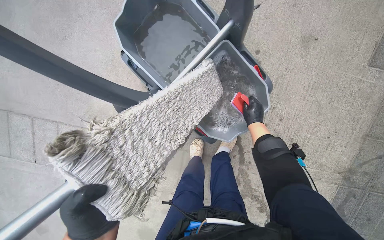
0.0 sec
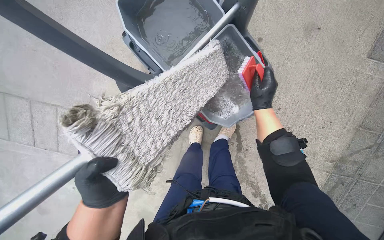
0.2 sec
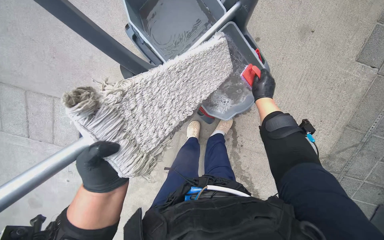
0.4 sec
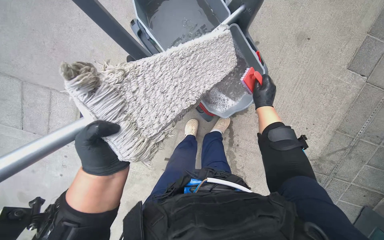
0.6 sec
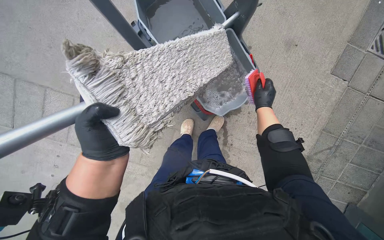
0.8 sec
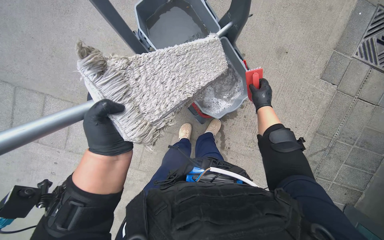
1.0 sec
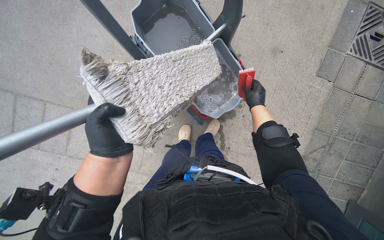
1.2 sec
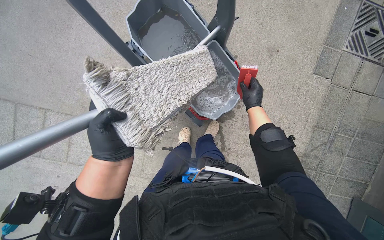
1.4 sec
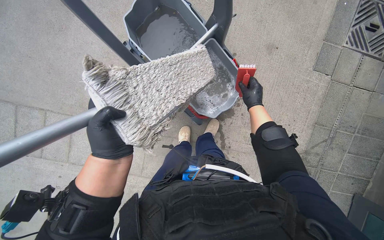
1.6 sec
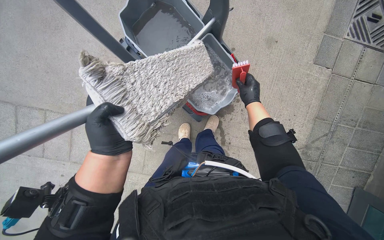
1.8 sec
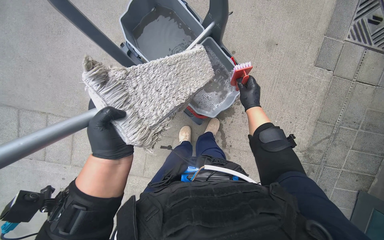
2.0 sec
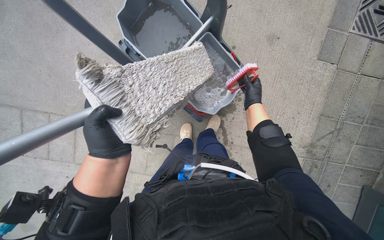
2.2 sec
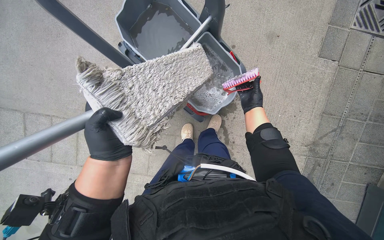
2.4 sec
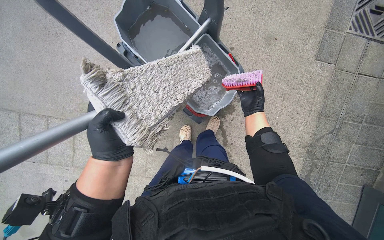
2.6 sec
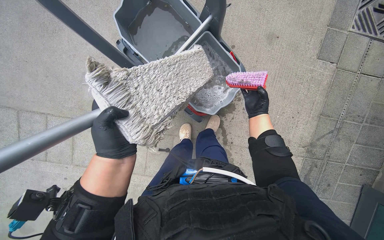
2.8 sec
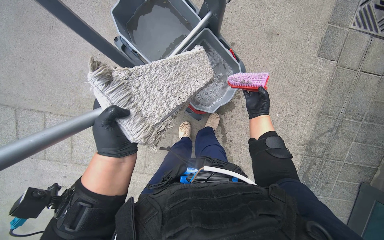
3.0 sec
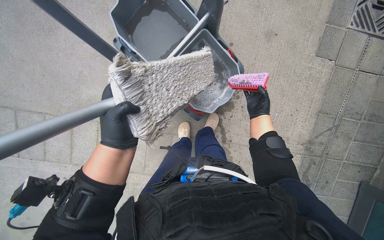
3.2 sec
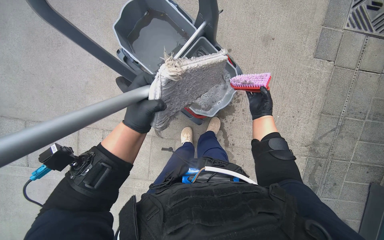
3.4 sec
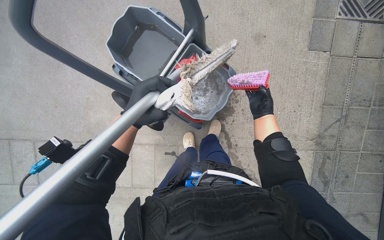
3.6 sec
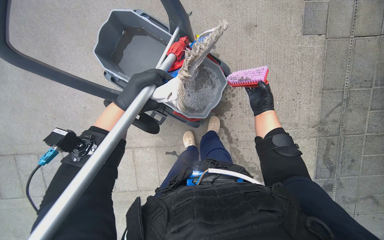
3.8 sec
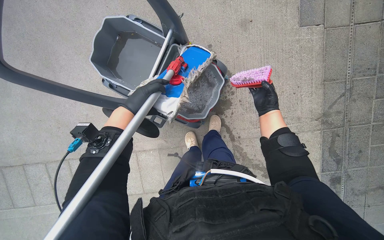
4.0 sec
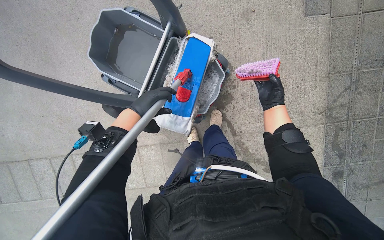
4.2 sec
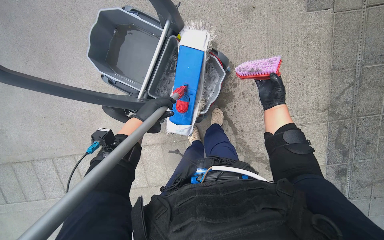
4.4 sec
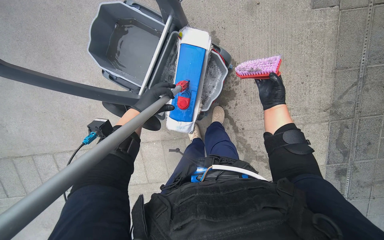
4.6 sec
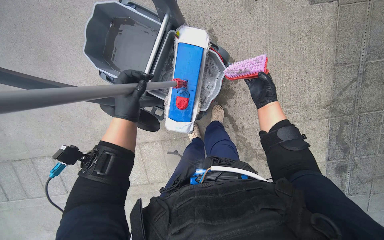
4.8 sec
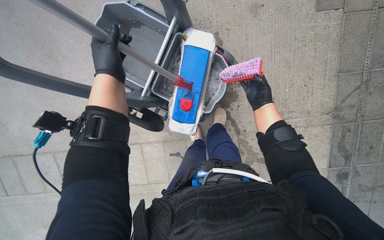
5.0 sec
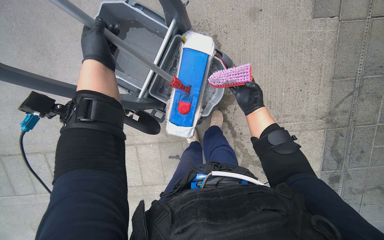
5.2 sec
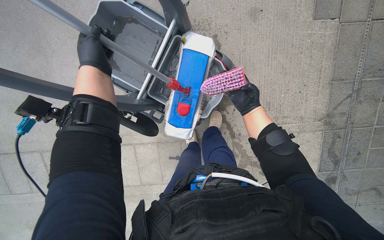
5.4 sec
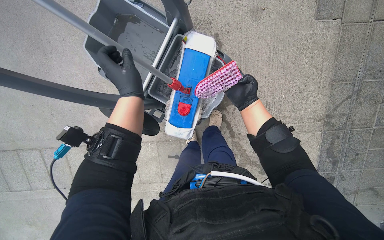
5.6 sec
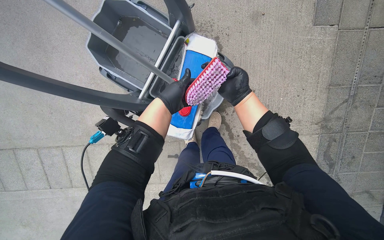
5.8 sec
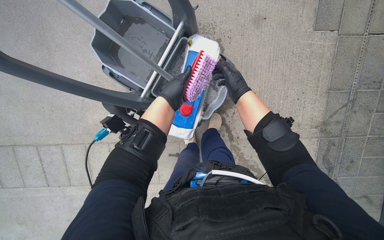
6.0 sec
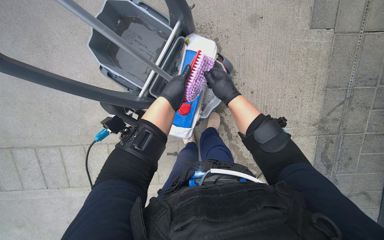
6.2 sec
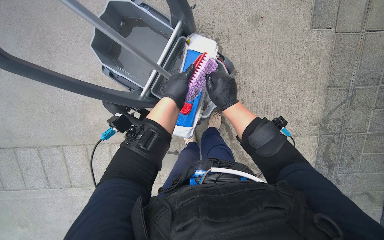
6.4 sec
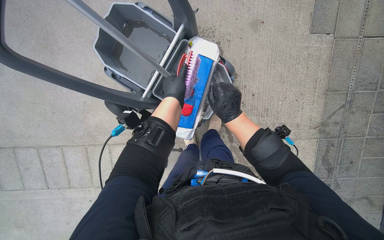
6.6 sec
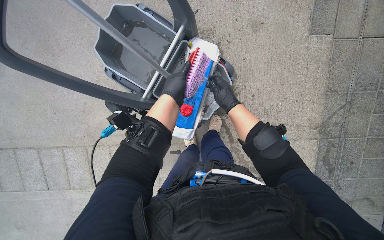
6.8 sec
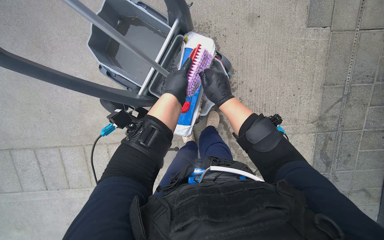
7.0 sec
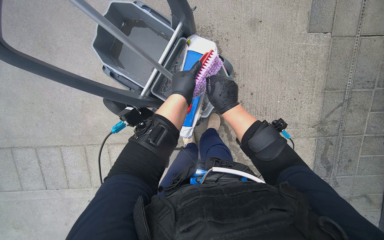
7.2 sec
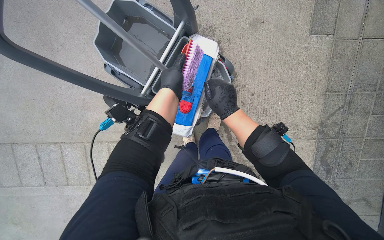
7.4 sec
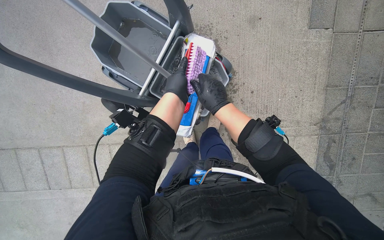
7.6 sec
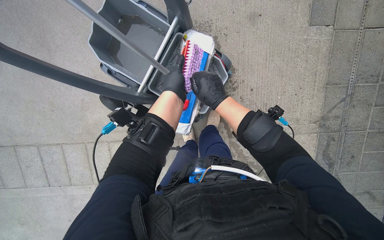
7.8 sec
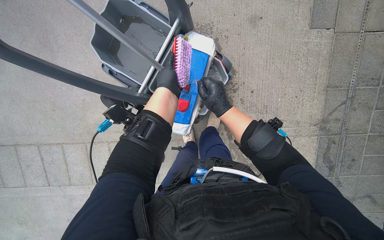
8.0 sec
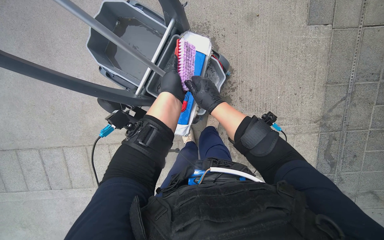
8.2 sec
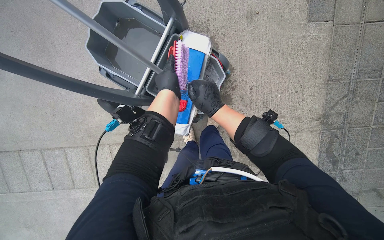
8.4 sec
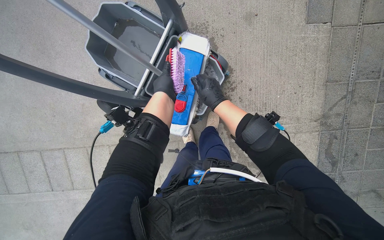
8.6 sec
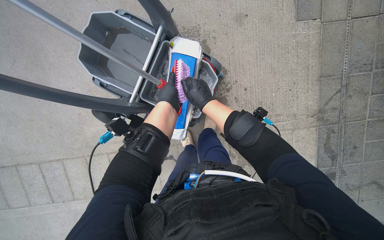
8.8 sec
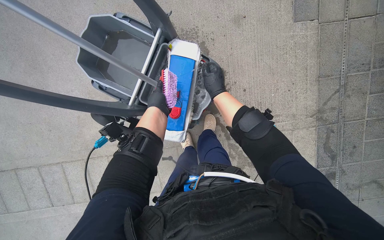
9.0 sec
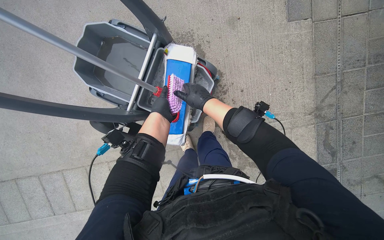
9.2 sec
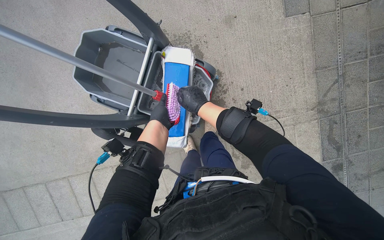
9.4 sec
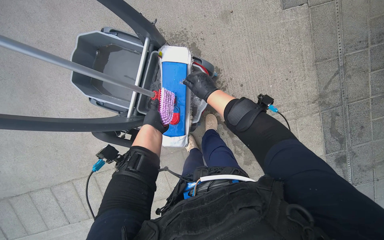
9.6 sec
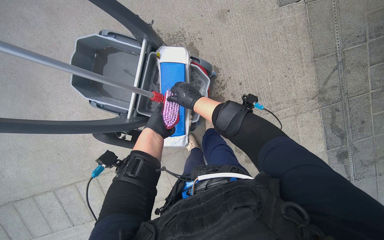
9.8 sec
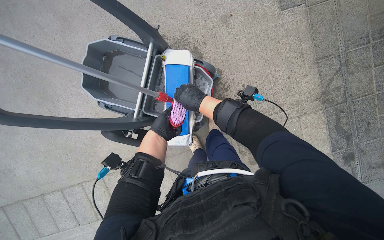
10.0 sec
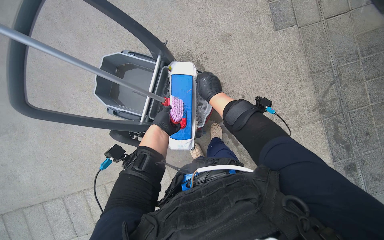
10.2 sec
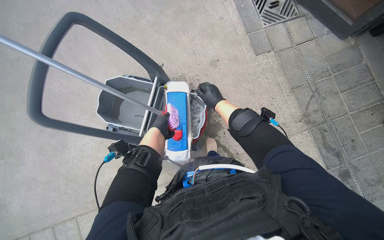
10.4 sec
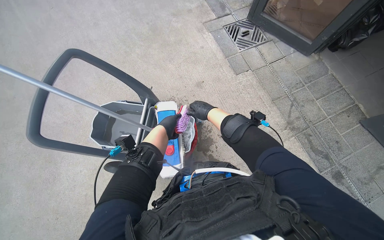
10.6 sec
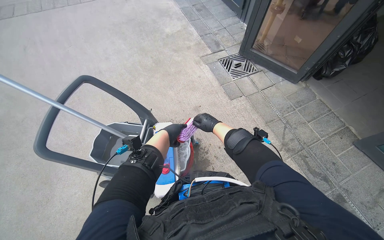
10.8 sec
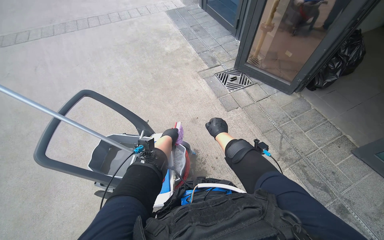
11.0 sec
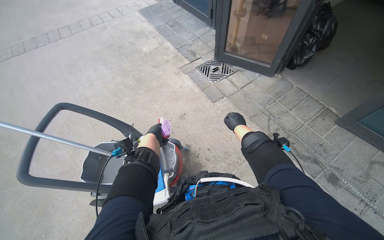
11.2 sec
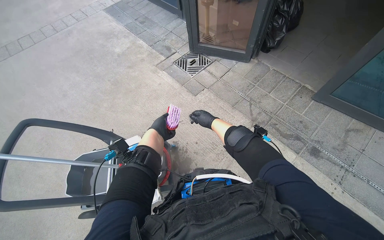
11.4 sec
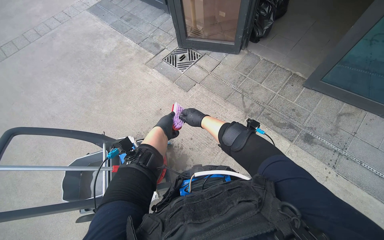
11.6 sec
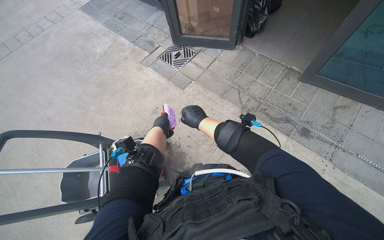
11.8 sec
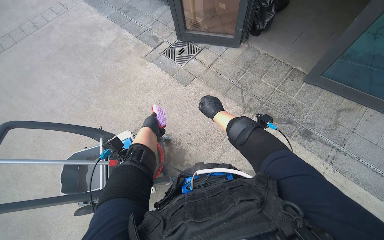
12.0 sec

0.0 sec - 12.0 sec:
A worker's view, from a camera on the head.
Job: preparing cleaning supplies.
The whole recording: Cleaning cleaning equipment. The worker wrings out the mop head, empties dirty water from buckets, and organizes the cleaning tools on the cart.
3.0 sec - 4.4 sec: The left hand shifts approximately 20 cm up the picture and farther from the camera.
4.4 sec - 6.0 sec: The right hand moves to the left, about 15 cm; the left hand heads to the right, covering roughly 10 cm.
6.0 sec - 7.6 sec: The right hand heads down the picture, covering about 10 cm.
7.6 sec - 9.0 sec: The hands work in one place, with small movements.
9.0 sec - 10.4 sec: The view tips upward by about 15 degrees.
10.4 sec - 12.0 sec: The head travels some 40 cm. The view tilts roughly 15 degrees upward. The scene rotates counterclockwise by some 30 degrees.

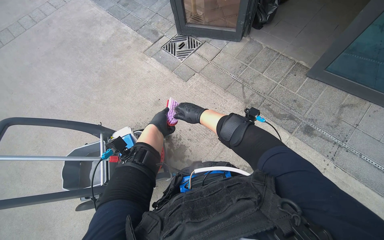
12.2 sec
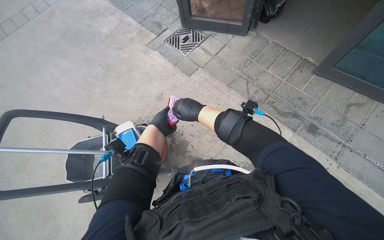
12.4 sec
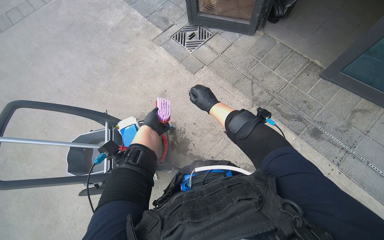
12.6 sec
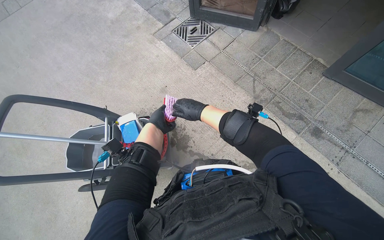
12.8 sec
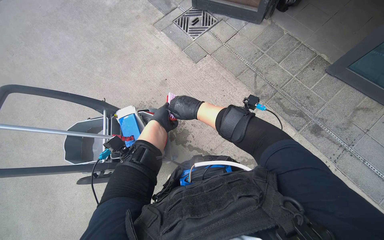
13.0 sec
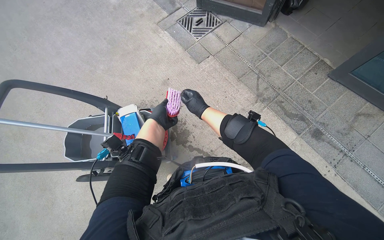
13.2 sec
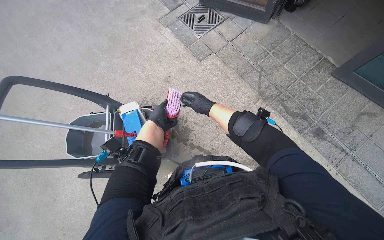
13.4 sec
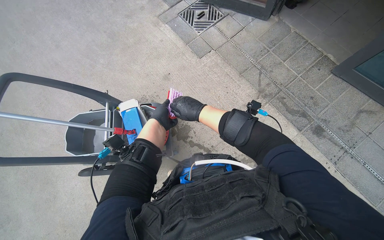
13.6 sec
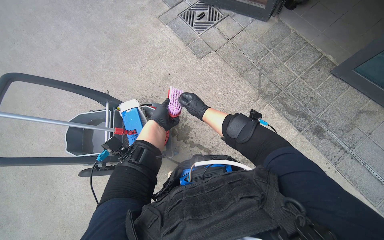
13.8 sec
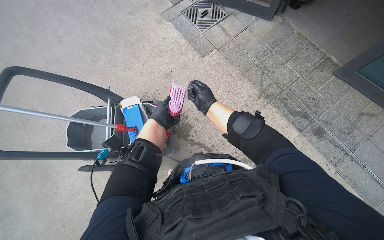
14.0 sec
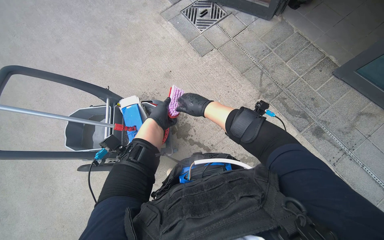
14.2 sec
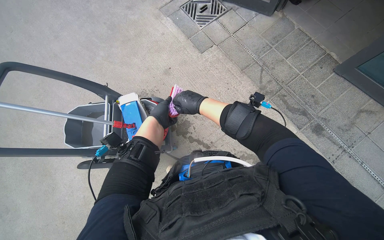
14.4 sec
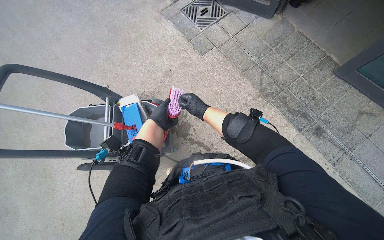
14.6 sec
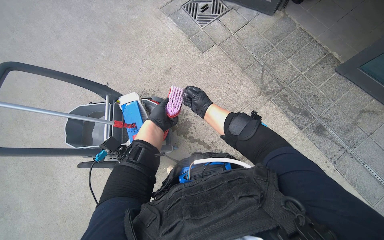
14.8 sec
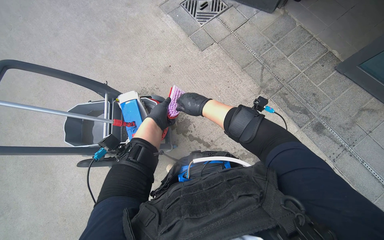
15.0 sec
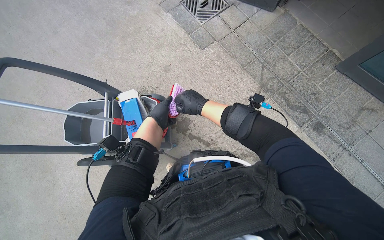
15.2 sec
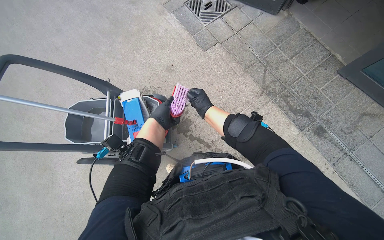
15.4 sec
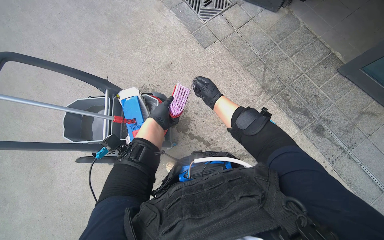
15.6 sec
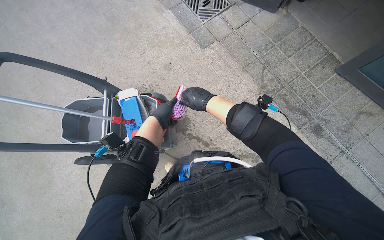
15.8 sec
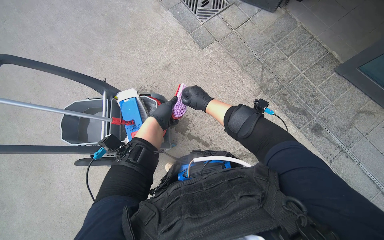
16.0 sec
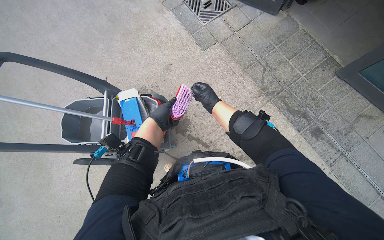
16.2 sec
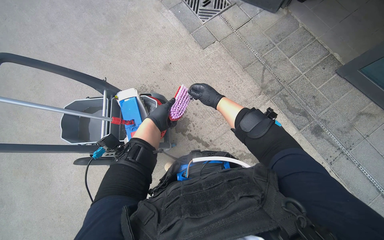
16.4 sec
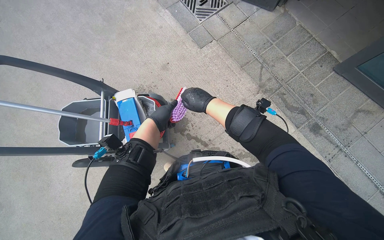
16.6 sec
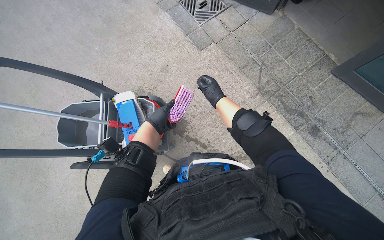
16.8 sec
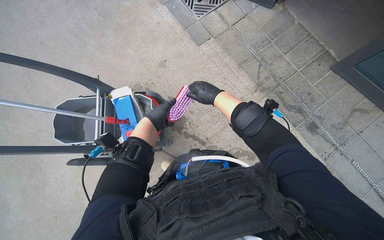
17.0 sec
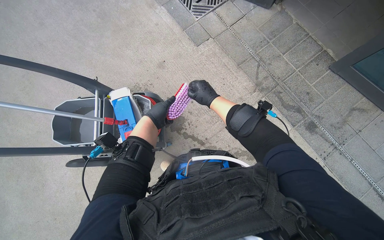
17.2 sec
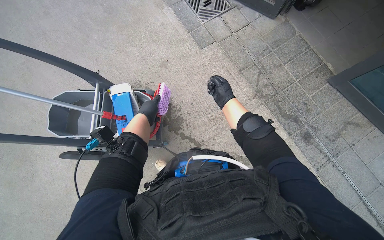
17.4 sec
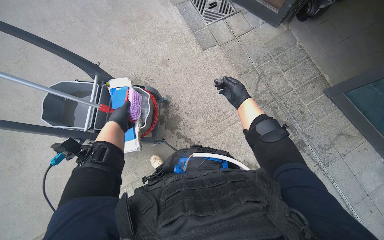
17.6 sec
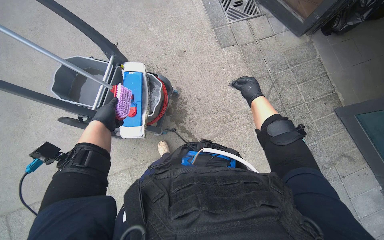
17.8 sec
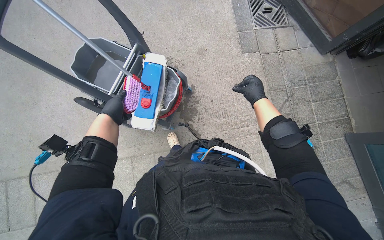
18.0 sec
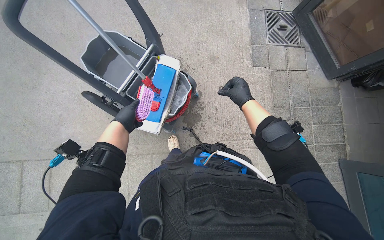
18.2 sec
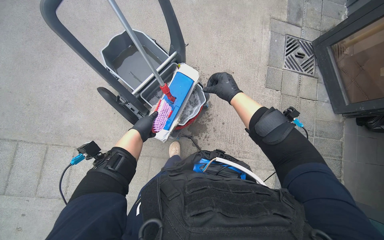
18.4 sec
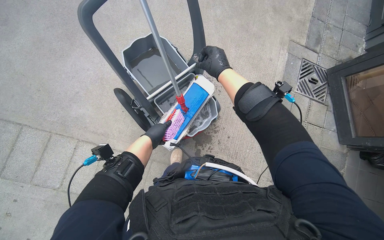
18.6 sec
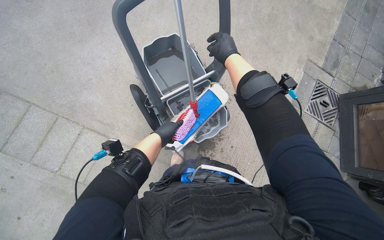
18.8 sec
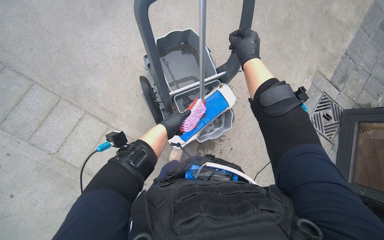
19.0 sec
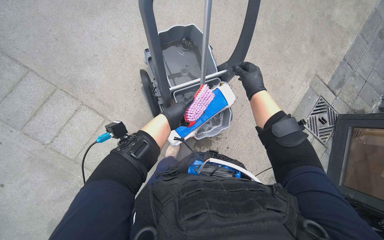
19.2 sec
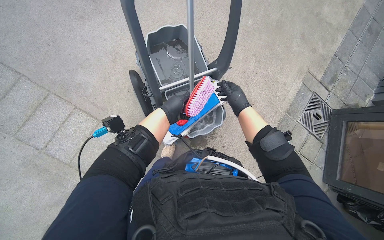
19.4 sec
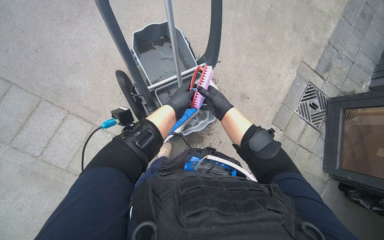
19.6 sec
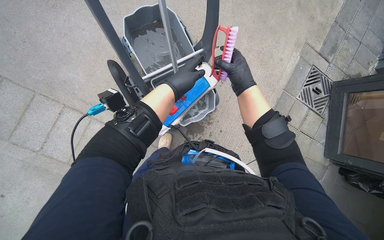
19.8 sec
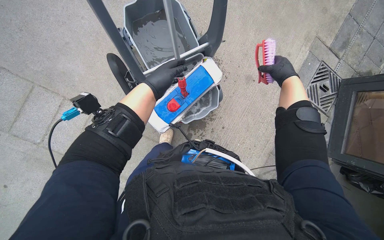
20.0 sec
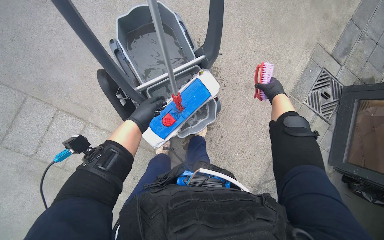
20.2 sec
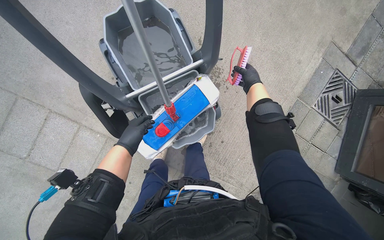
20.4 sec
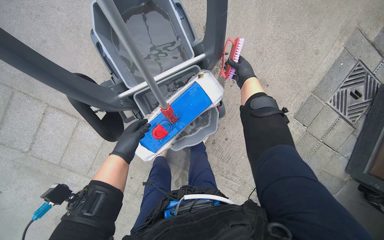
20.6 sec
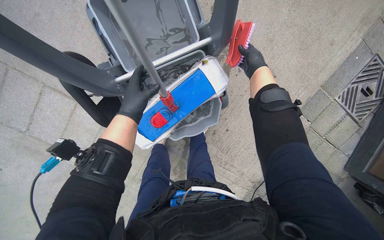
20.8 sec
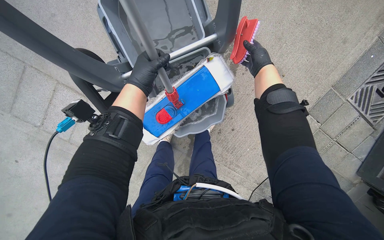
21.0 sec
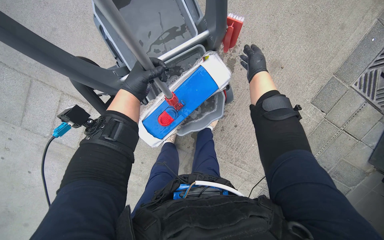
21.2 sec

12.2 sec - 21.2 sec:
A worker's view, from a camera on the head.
Job: preparing cleaning supplies.
The whole recording: Cleaning cleaning equipment. The worker wrings out the mop head, empties dirty water from buckets, and organizes the cleaning tools on the cart.
12.2 sec - 13.8 sec: The hands stay close to where they were, moving slightly.
13.8 sec - 15.2 sec: The right hand swings nearer and farther, about 10 cm each way, with 2 reversals.
16.6 sec - 18.2 sec: The scene turns approximately 35 degrees clockwise in the picture.
18.2 sec - 19.8 sec: The scene rotates clockwise by approximately 30 degrees.
19.8 sec - 21.2 sec: The camera pitches downward, by approximately 10 degrees. The right hand is displaced farther from the camera, up the picture and to the right by roughly 30 cm; the left hand goes down the picture and returns, some 10 cm each way.
